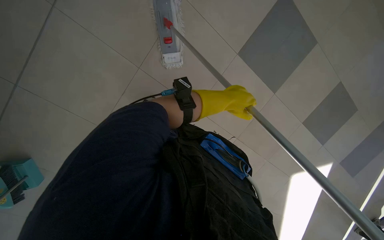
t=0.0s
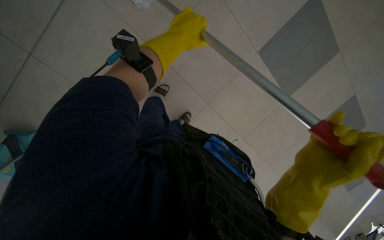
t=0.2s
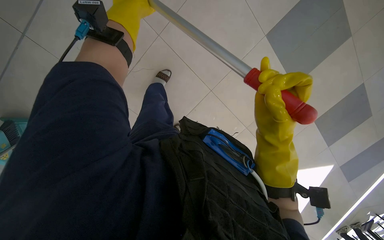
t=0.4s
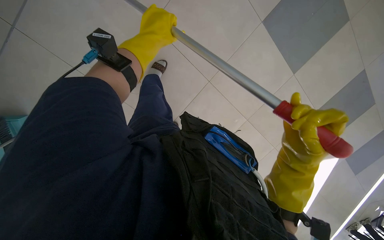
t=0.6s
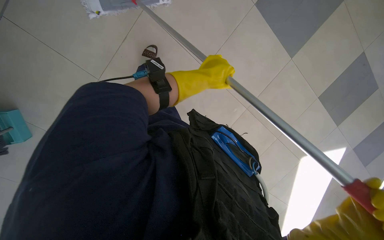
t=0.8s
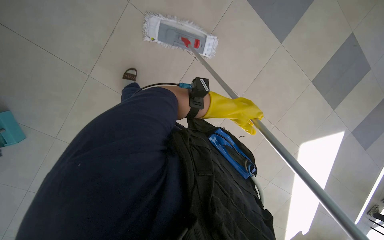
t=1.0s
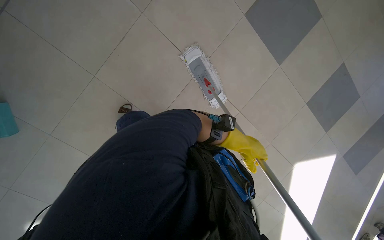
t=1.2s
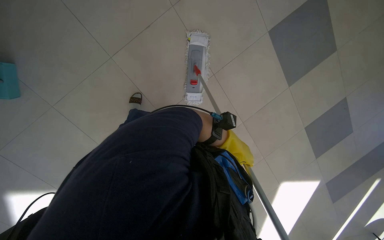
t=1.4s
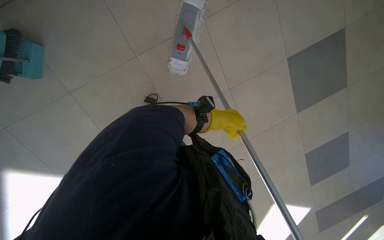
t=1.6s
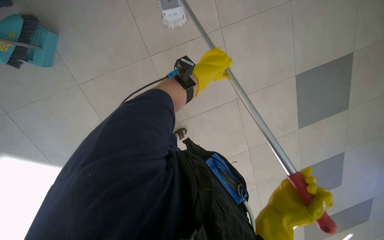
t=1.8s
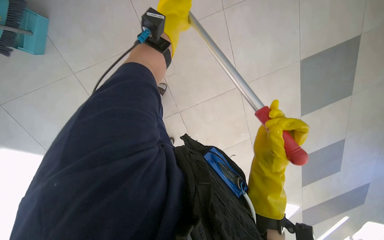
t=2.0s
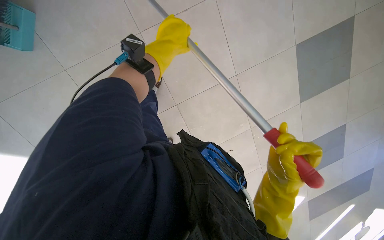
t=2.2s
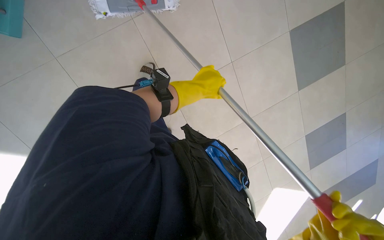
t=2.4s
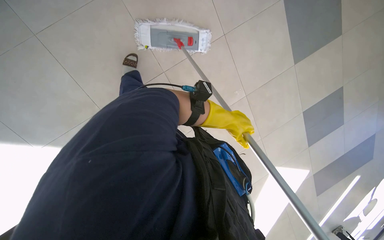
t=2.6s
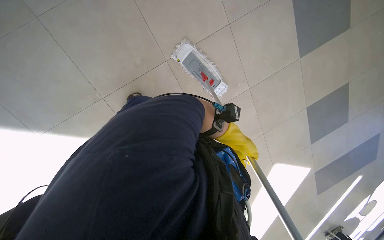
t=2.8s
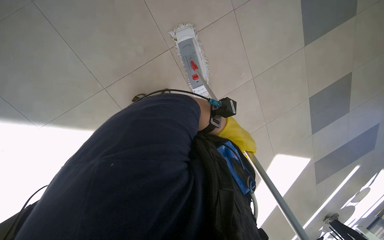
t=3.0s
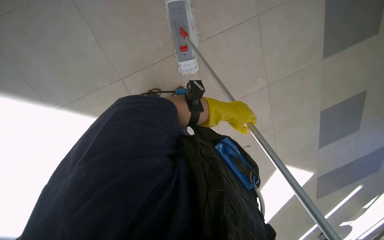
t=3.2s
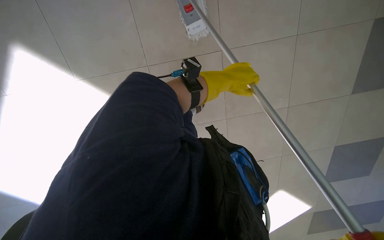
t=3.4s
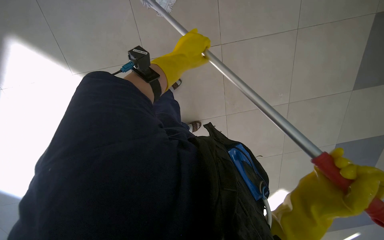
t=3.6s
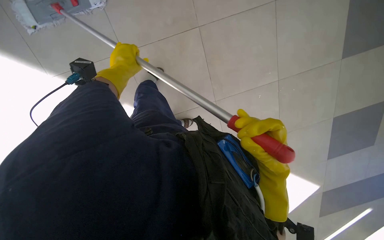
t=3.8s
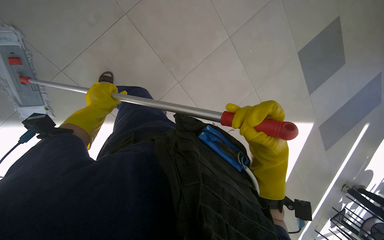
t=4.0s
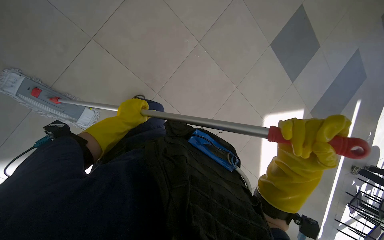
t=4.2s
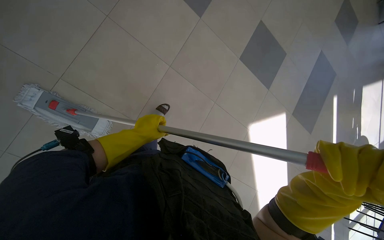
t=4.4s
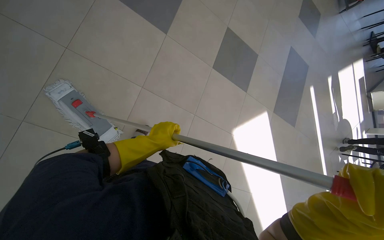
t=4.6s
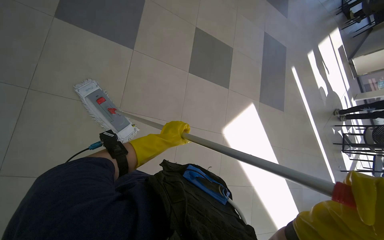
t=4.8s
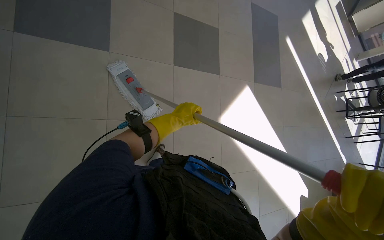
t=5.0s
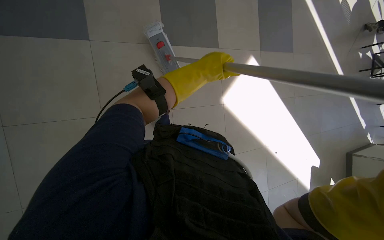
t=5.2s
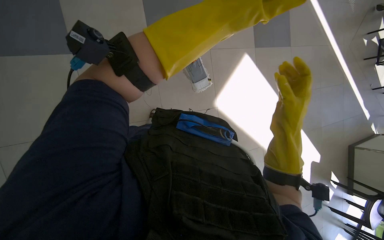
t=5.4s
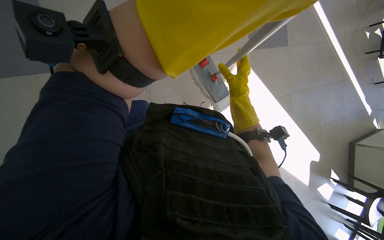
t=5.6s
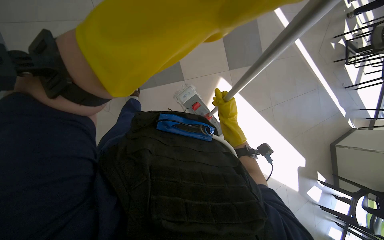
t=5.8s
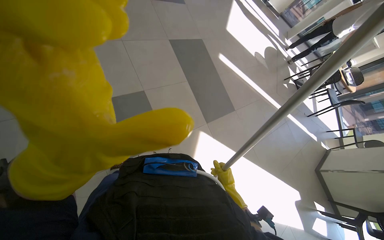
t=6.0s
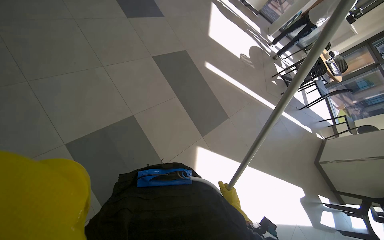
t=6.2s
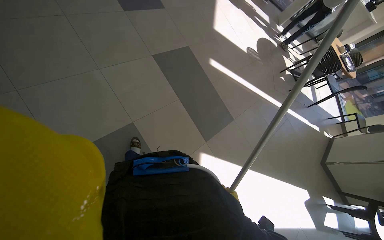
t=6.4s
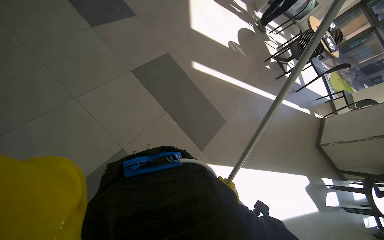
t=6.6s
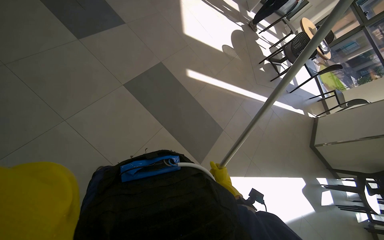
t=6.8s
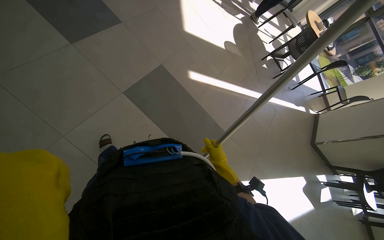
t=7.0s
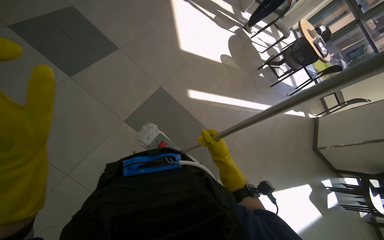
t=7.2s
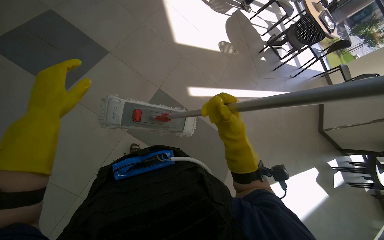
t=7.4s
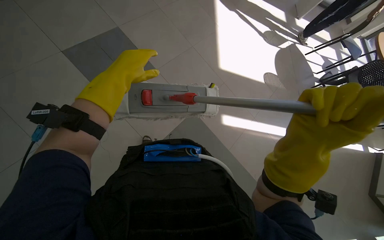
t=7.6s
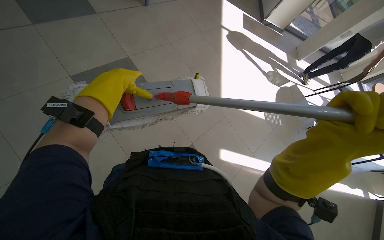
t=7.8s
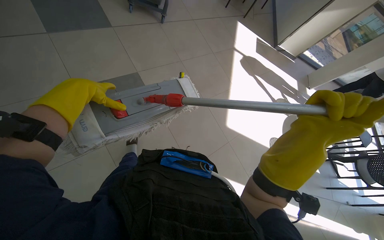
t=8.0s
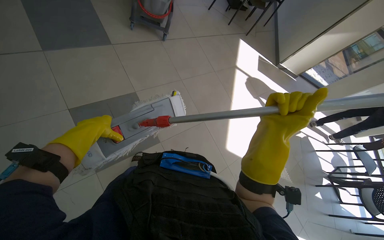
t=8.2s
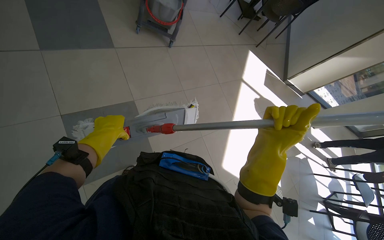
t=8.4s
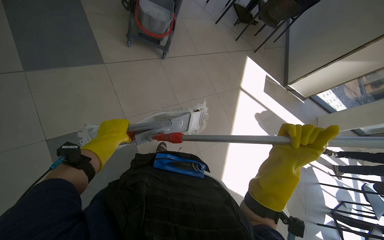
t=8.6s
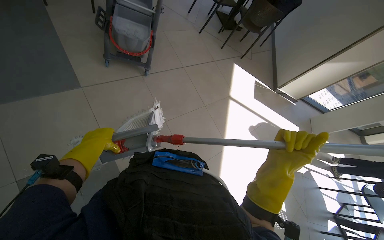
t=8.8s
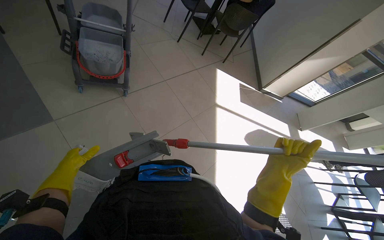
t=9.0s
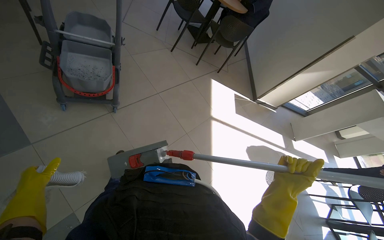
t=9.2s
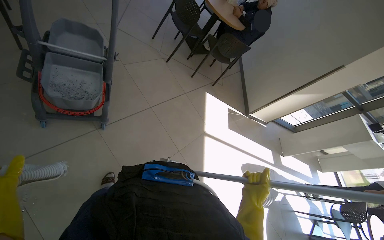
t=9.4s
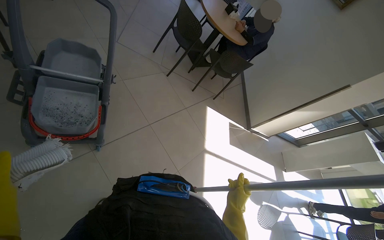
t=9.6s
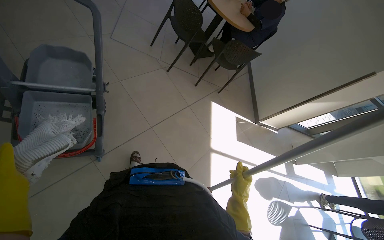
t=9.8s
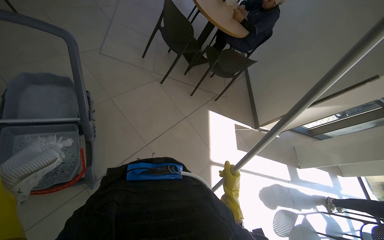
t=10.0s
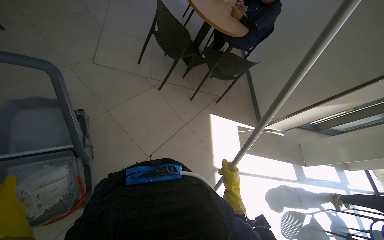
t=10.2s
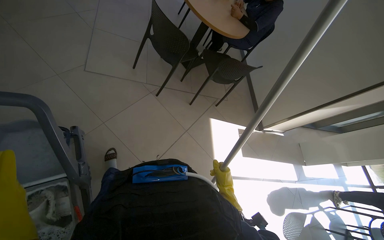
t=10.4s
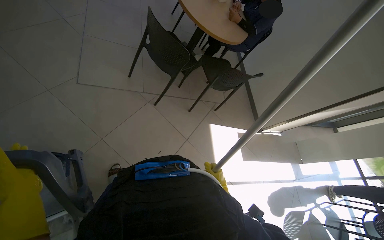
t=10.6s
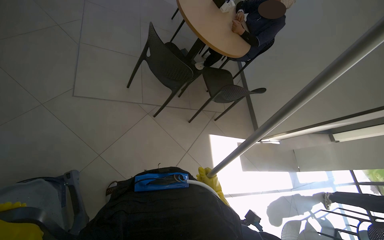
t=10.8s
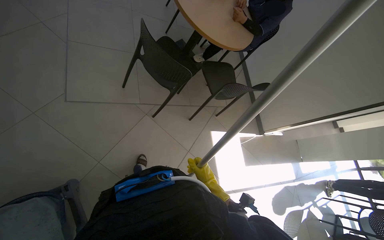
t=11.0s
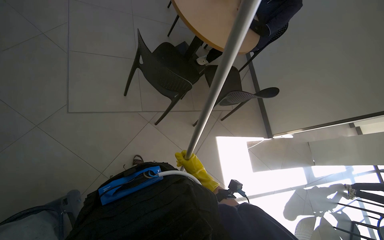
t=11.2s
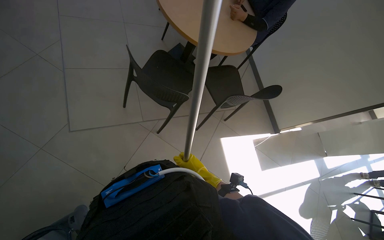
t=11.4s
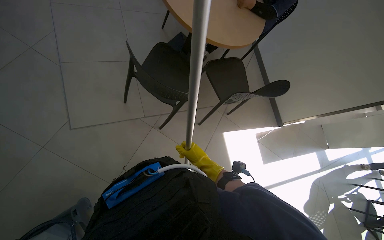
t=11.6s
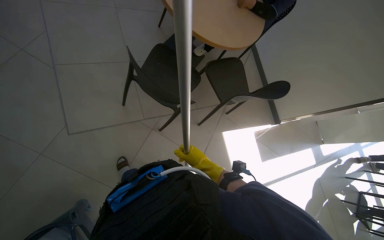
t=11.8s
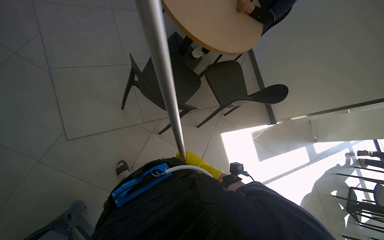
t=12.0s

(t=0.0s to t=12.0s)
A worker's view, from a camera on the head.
Job: mopping floor.
The whole recording: Mopping cafeteria floor. The worker mops the cafeteria floor, periodically wringing out the mop.
t=0.0s - t=1.6s: The scene turns some 35 degrees clockwise in the picture.
t=1.6s - t=3.0s: The left hand moves farther from the camera, some 10 cm, and reaches roughly 15 cm up the picture, then returns.
t=3.0s - t=4.4s: The left hand travels to the left by roughly 20 cm.
t=4.4s - t=6.0s: The scene rotates counterclockwise by about 35 degrees.
t=6.0s - t=7.6s: The camera is carried some 1.5 m.
t=7.6s - t=9.0s: The wearer moves approximately 1 m.
t=9.0s - t=10.4s: The wearer moves approximately 1 m.
t=10.4s - t=12.0s: The camera travels approximately 90 cm. The view tilts some 15 degrees downward.

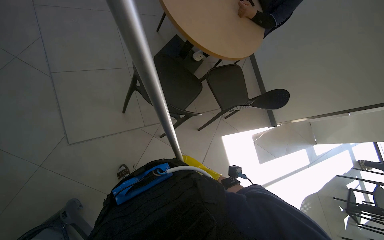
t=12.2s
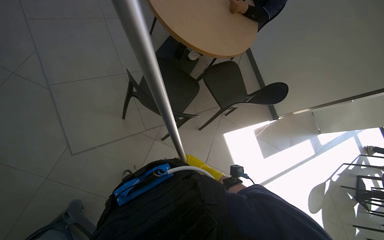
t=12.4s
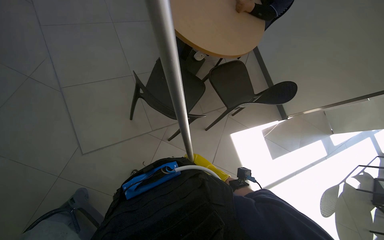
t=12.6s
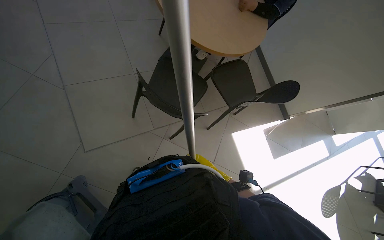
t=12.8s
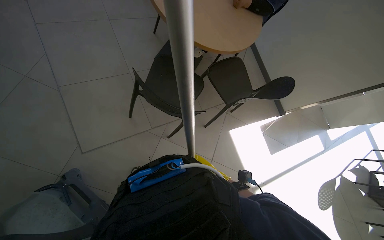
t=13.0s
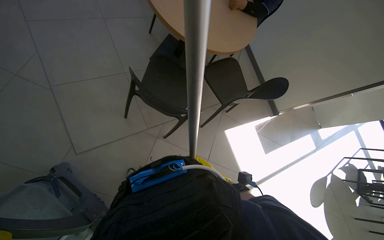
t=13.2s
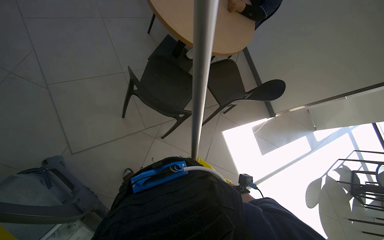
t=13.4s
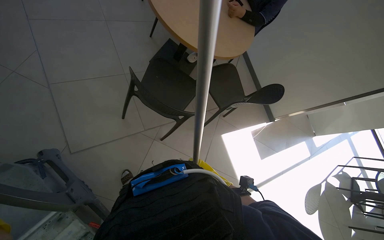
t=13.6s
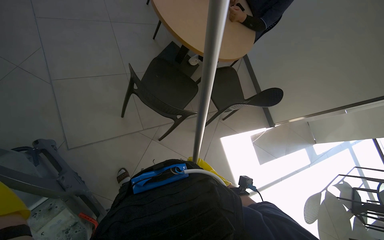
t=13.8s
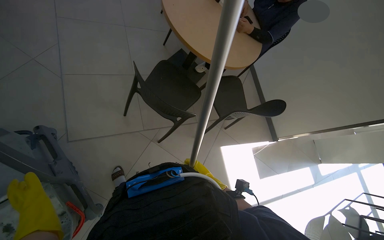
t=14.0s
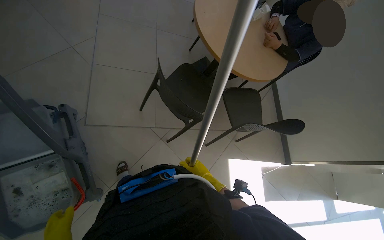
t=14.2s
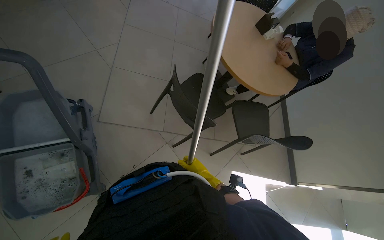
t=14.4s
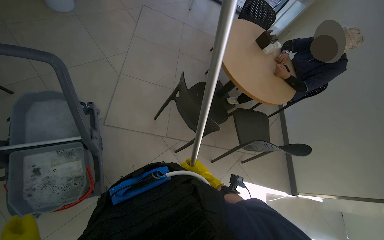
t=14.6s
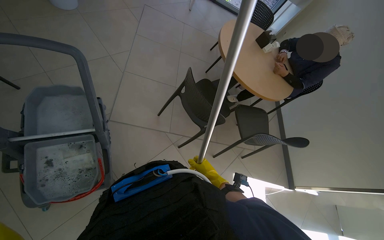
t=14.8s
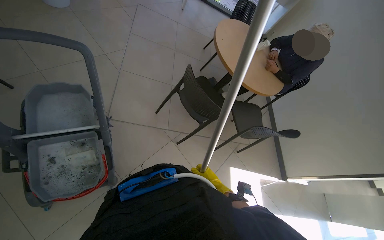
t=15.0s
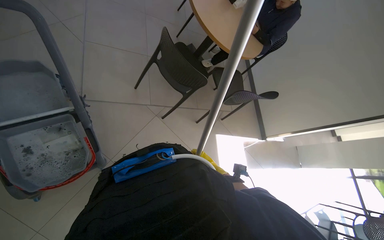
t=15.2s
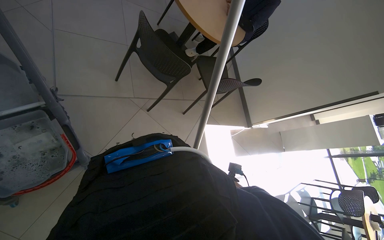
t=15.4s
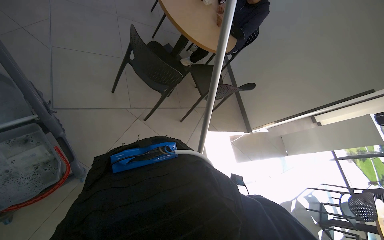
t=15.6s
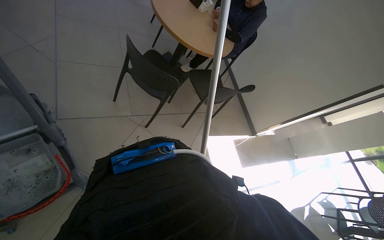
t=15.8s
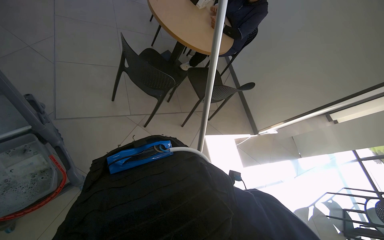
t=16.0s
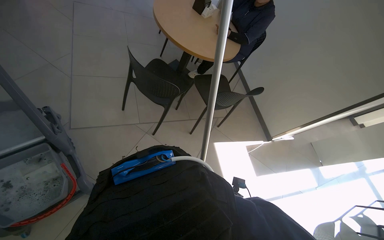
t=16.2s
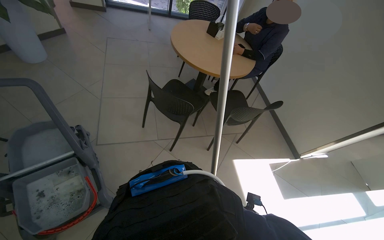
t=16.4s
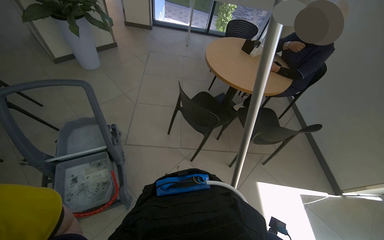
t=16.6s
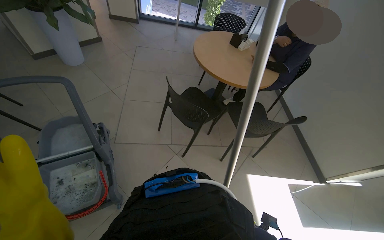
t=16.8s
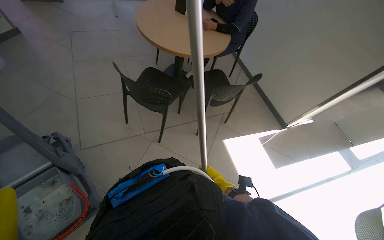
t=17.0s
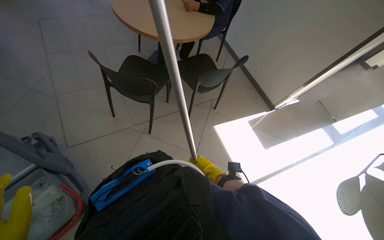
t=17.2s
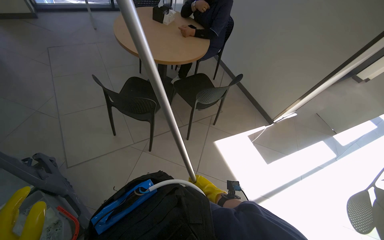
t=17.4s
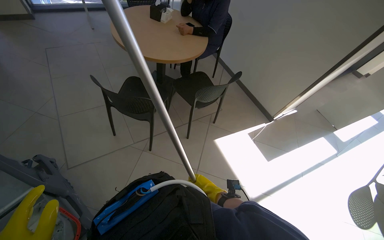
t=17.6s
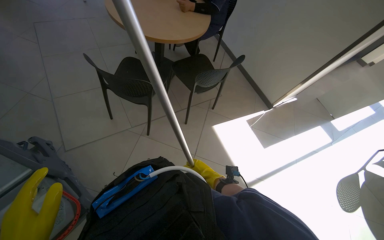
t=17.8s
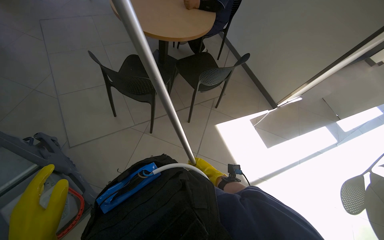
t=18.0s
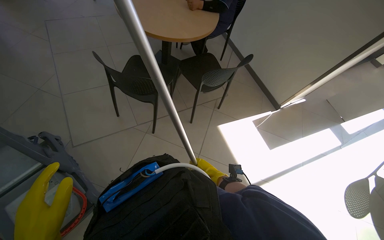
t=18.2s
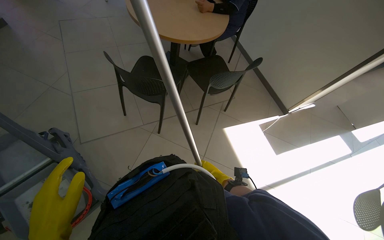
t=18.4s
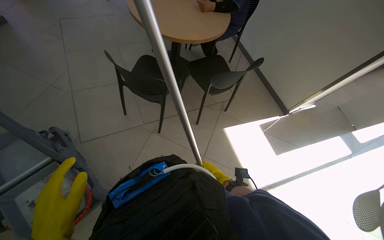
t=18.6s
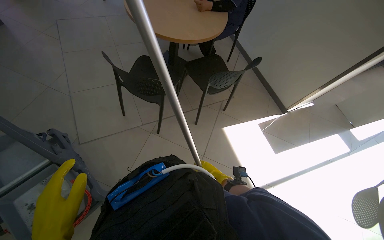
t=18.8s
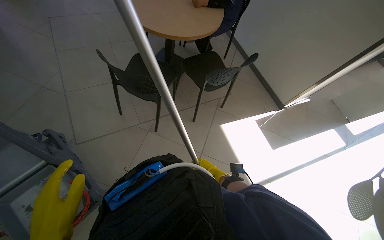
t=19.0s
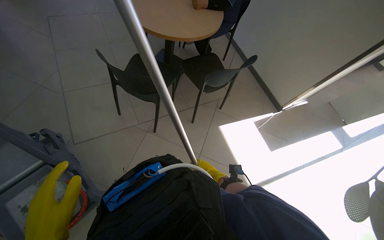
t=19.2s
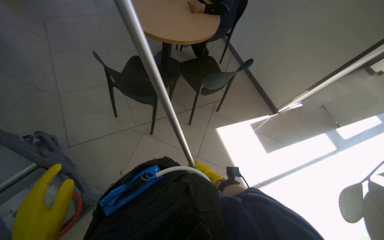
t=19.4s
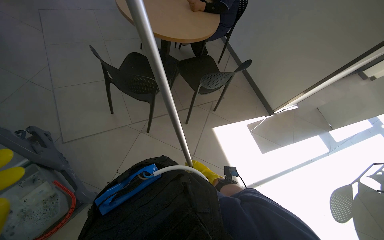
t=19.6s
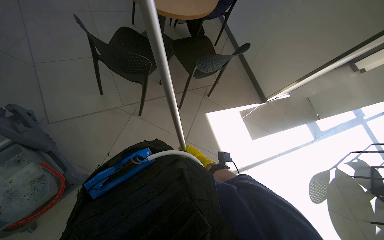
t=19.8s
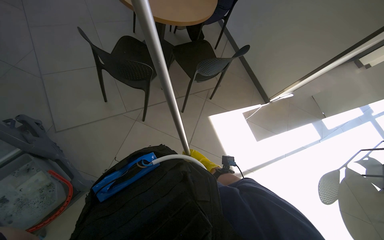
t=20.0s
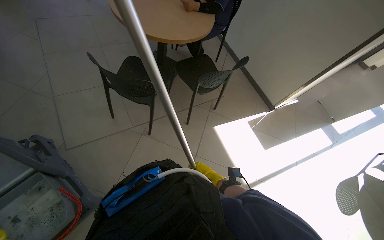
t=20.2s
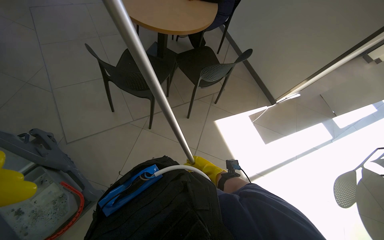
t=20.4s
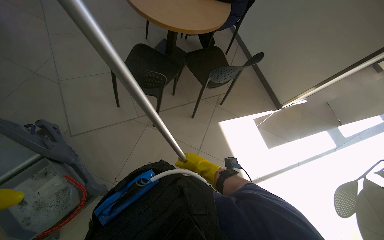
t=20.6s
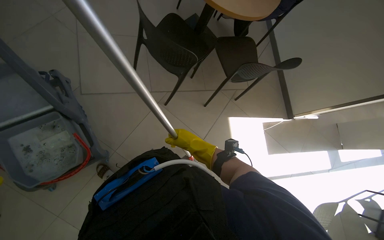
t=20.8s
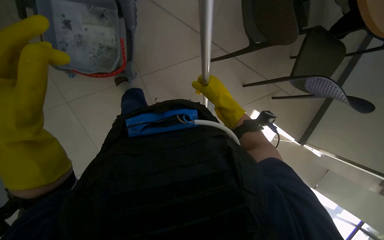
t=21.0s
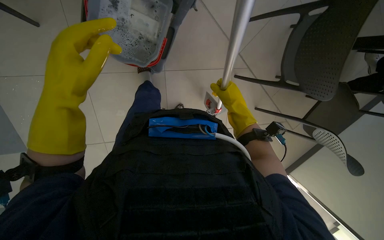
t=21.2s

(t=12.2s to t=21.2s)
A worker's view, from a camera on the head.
Job: mopping floor.
The whole recording: Mopping cafeteria floor. The worker mops the cafeteria floor, periodically wringing out the mop.
t=15.2s - t=16.6s: The camera sweeps to the left, by approximately 25 degrees. The camera pitches upward, by about 15 degrees.
t=16.6s - t=18.2s: The wearer's head swings approximately 25 degrees to the right. The view tilts approximately 15 degrees downward.
t=19.8s - t=21.2s: The wearer looks about 20 degrees further downward. The scene rotates clockwise by approximately 65 degrees.
